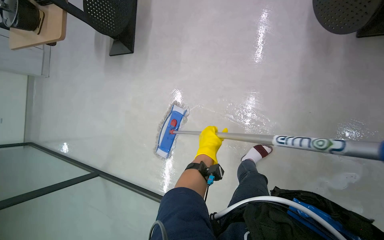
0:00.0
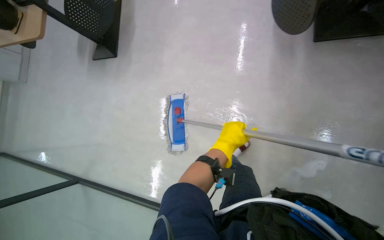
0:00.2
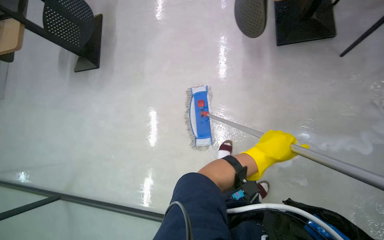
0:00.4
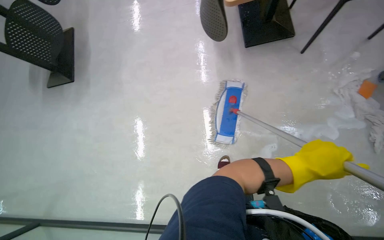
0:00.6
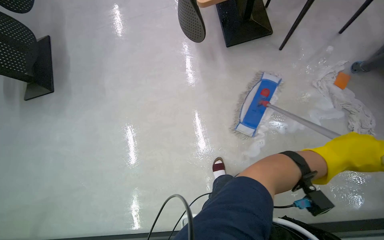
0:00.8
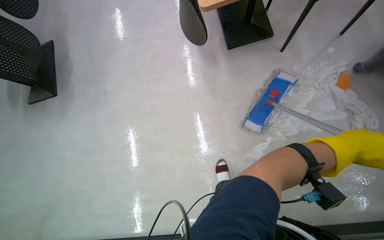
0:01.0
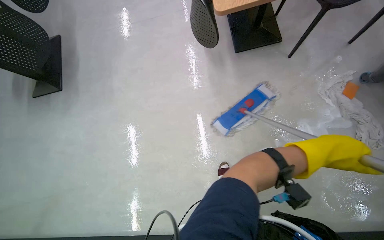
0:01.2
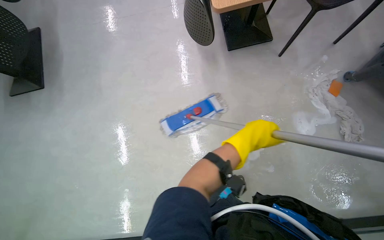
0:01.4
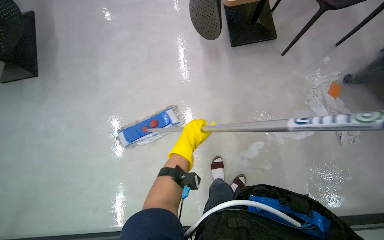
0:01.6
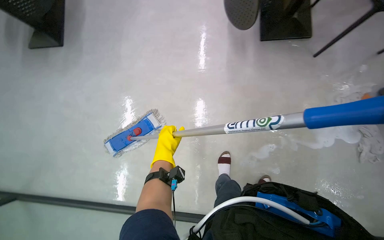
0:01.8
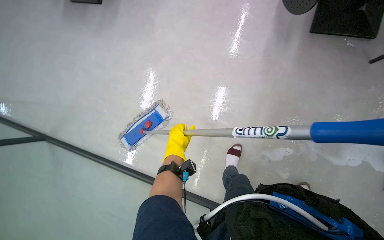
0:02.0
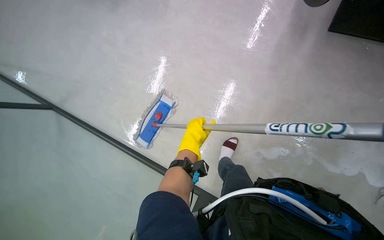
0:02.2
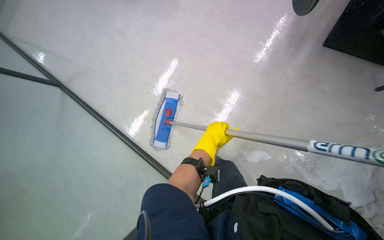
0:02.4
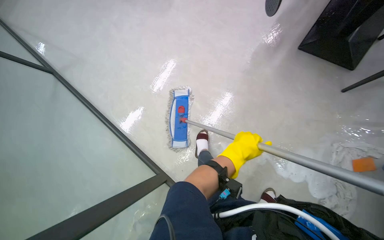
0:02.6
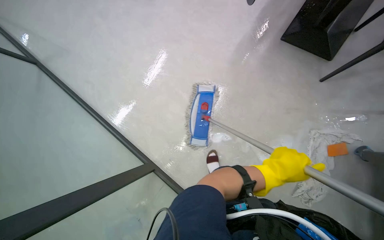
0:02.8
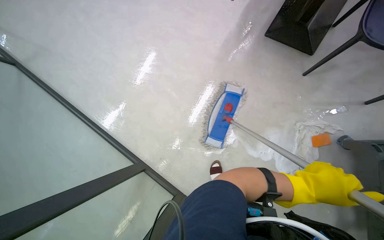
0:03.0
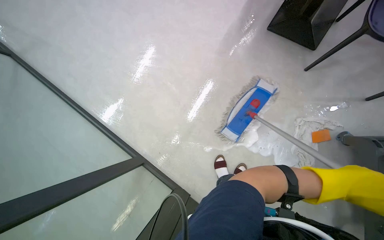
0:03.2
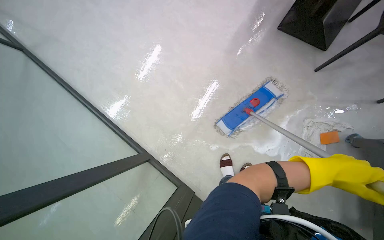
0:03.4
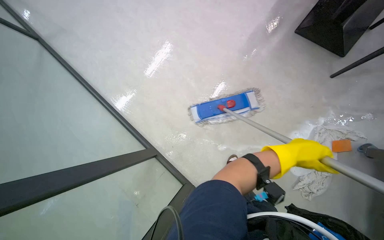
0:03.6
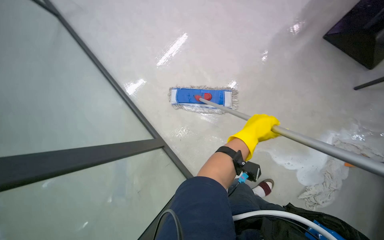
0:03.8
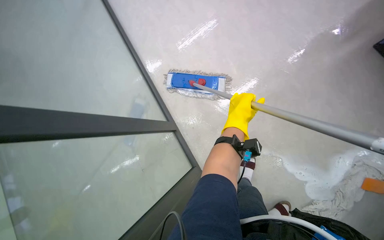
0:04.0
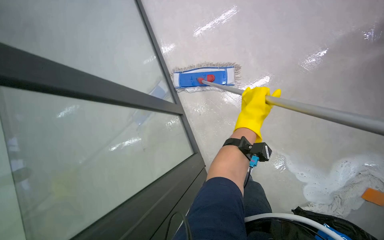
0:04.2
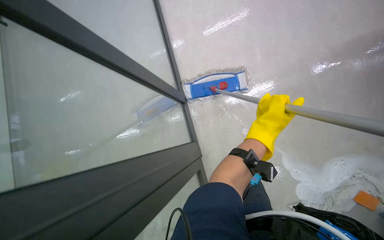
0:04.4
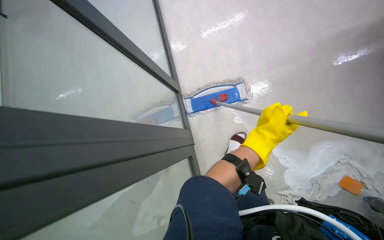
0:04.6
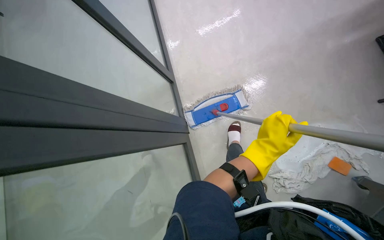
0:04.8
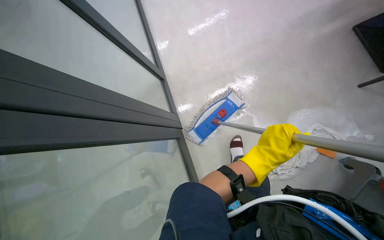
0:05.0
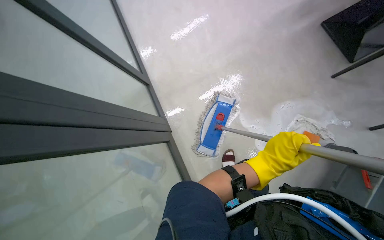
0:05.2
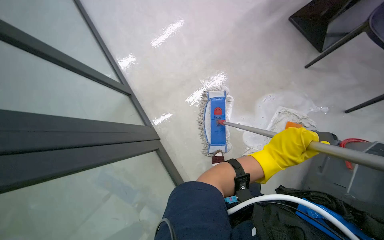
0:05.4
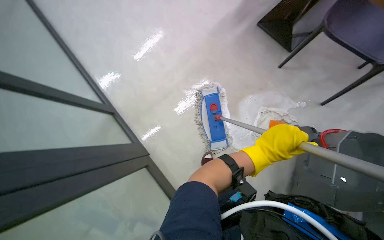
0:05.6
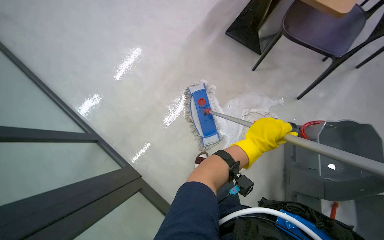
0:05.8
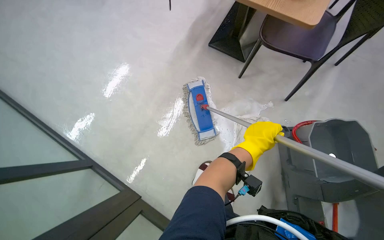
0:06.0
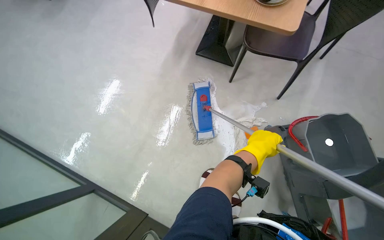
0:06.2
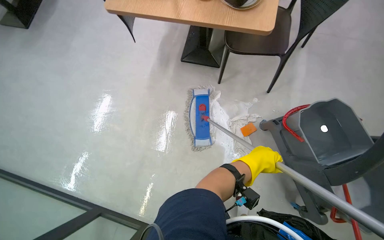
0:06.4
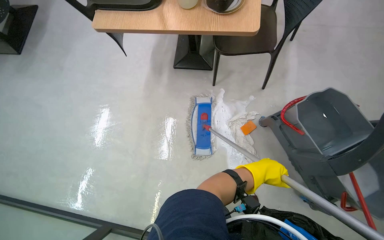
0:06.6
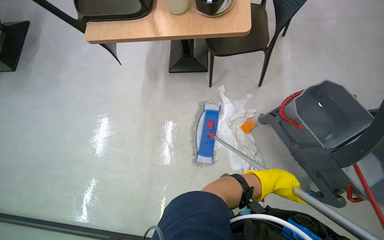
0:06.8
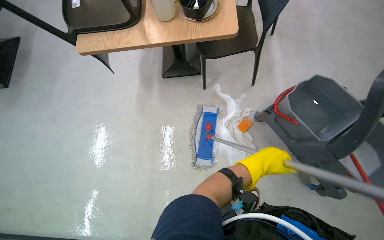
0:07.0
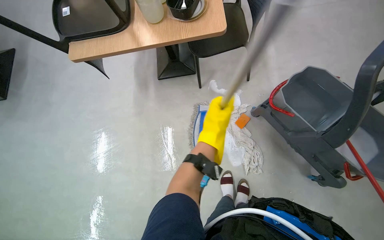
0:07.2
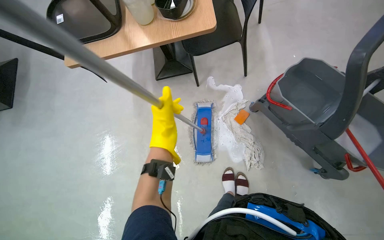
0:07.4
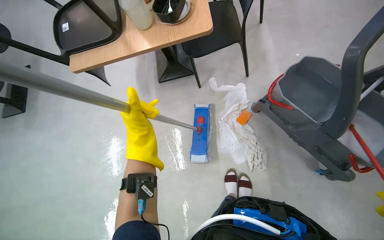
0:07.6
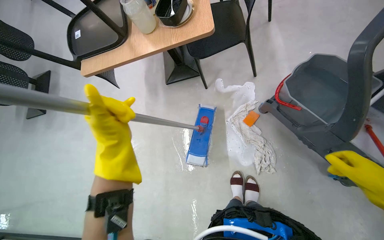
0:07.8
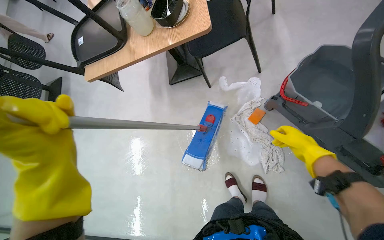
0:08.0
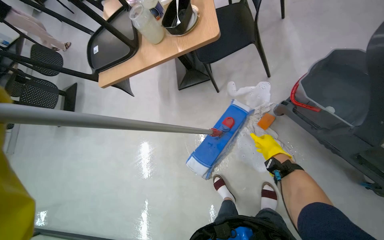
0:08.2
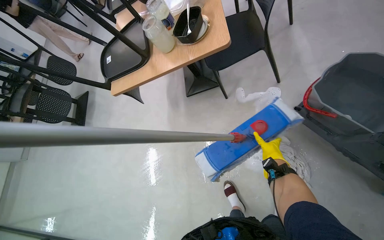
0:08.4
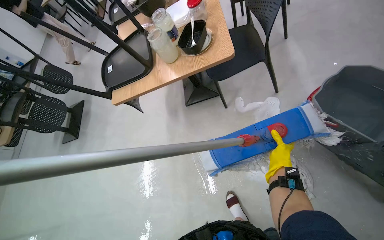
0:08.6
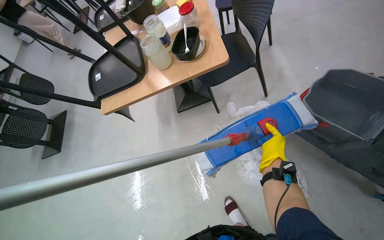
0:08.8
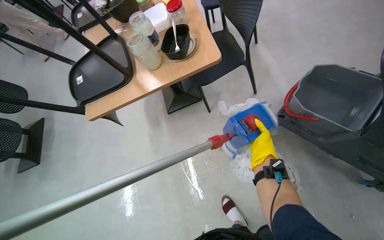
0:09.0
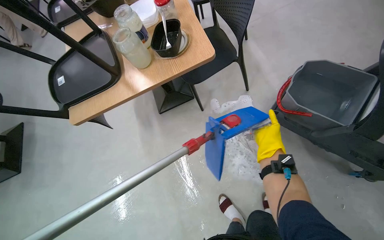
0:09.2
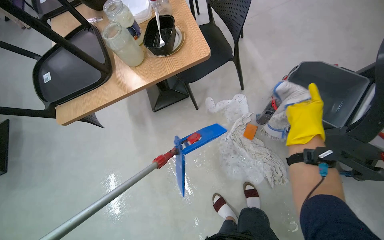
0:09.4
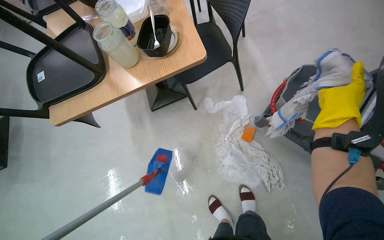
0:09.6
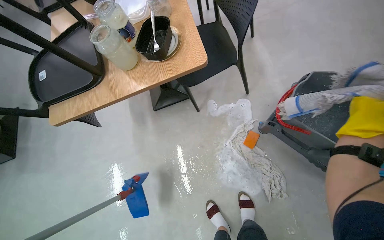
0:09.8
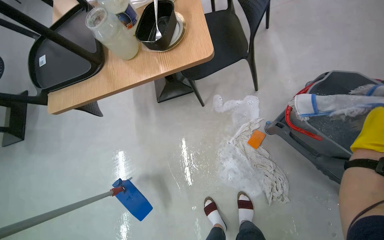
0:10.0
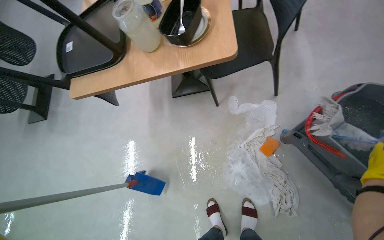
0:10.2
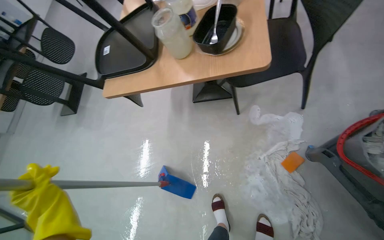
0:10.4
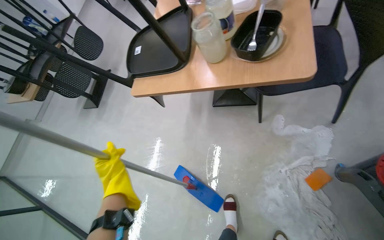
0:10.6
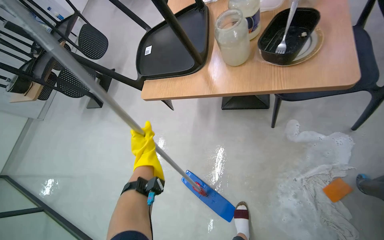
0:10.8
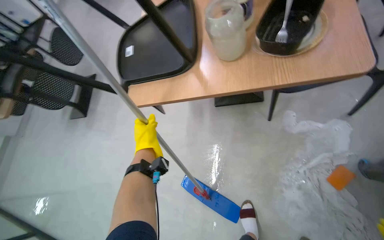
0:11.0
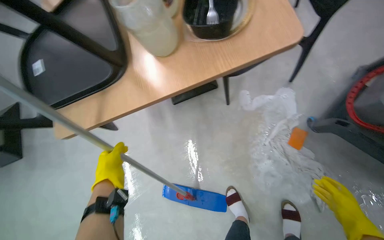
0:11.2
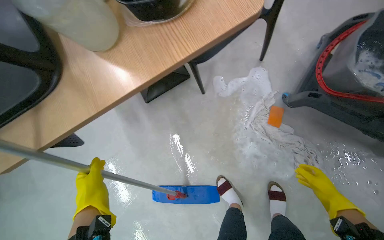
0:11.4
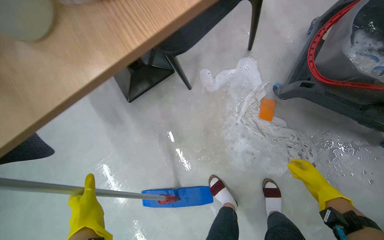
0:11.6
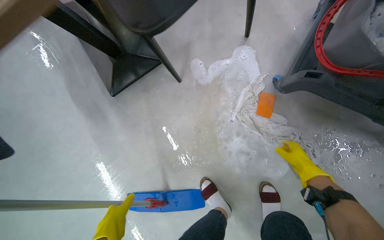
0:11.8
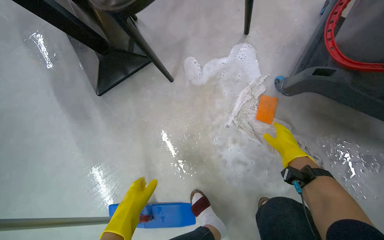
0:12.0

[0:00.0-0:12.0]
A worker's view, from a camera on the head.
Job: mopping floor.
The whole recording: Mopping the floor. The worker mops the floor, wringing out the mop head into the bucket and over the floor.
0:04.4 to 0:06.0: The wearer's head swings approximately 60 degrees to the right. The view tips upward by roughly 15 degrees.
0:06.0 to 0:07.6: The scene turns approximately 40 degrees counterclockwise in the picture.
0:10.4 to 0:12.0: The camera travels approximately 50 cm. The wearer's head swings some 35 degrees to the right.

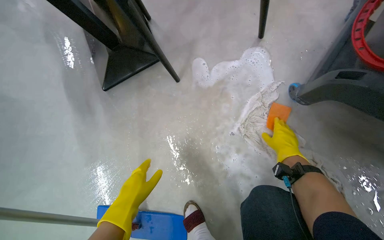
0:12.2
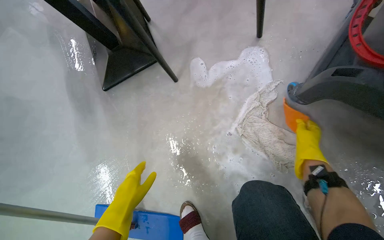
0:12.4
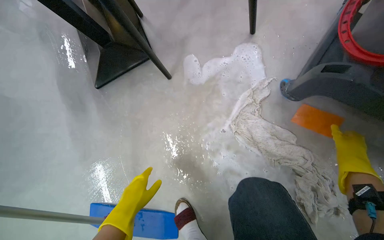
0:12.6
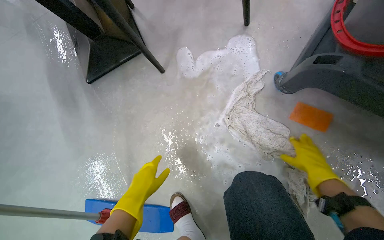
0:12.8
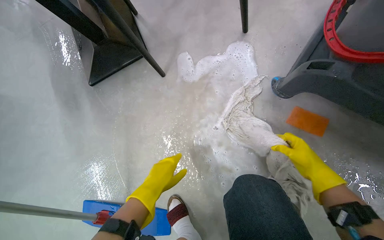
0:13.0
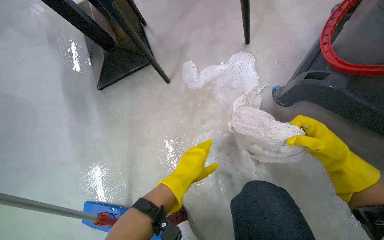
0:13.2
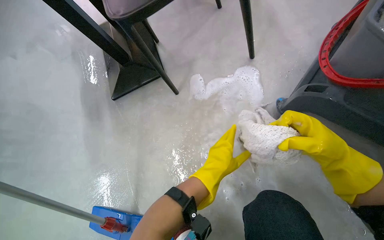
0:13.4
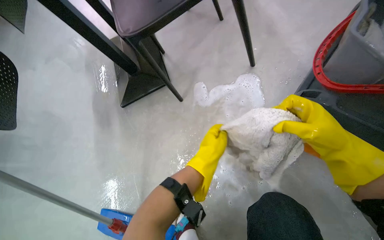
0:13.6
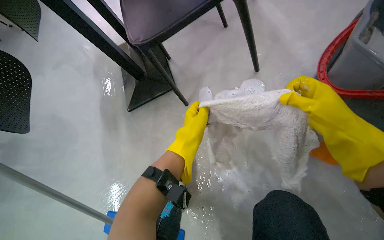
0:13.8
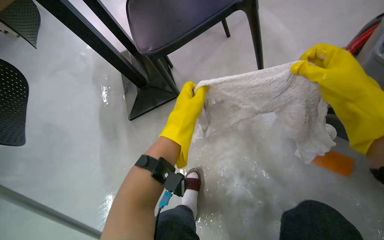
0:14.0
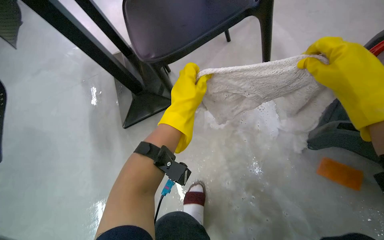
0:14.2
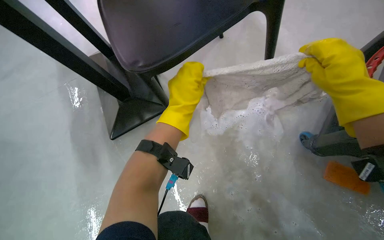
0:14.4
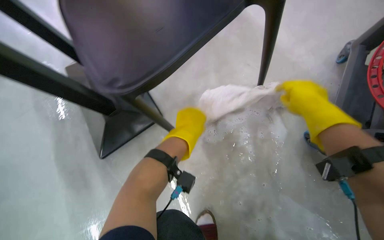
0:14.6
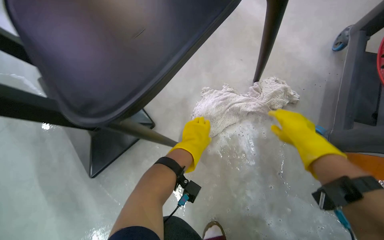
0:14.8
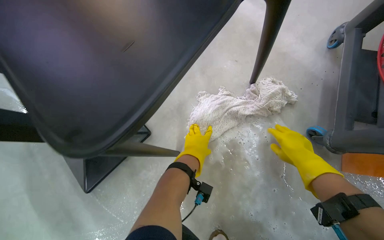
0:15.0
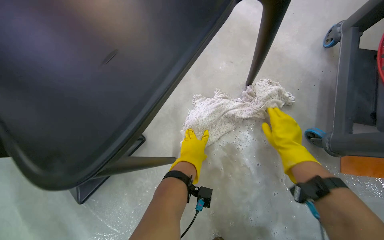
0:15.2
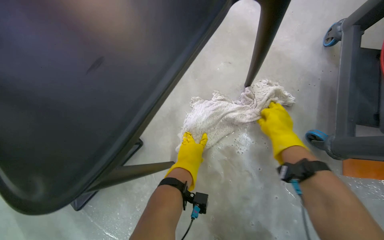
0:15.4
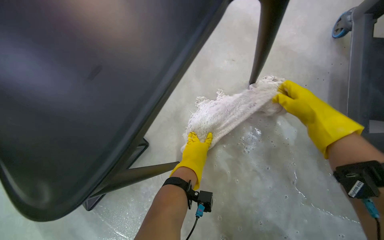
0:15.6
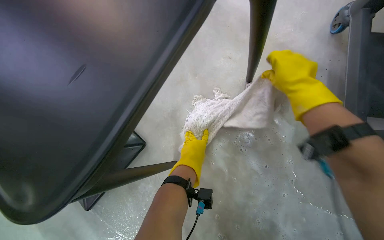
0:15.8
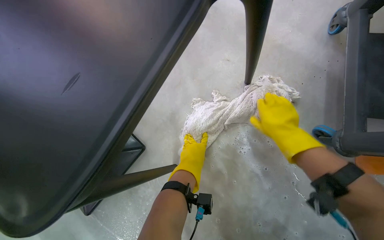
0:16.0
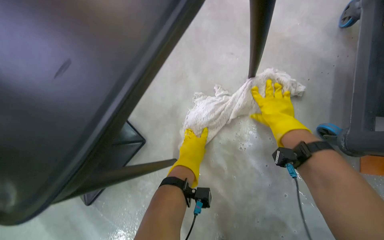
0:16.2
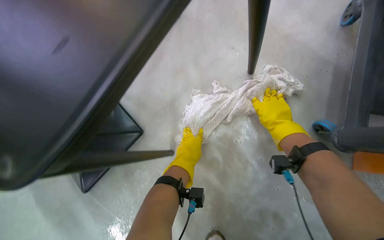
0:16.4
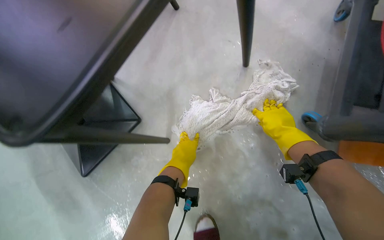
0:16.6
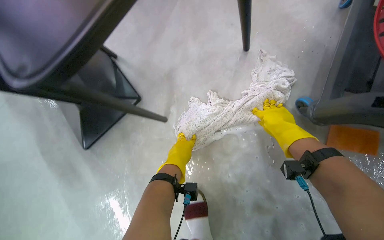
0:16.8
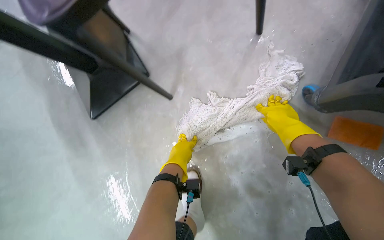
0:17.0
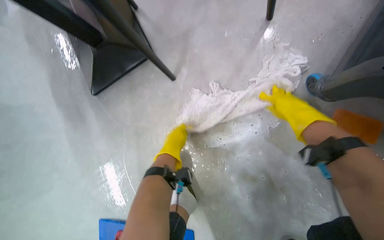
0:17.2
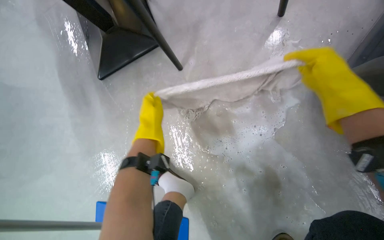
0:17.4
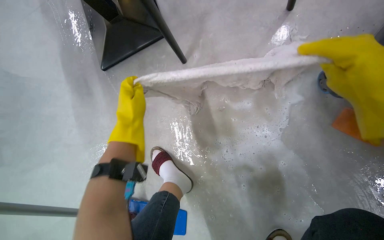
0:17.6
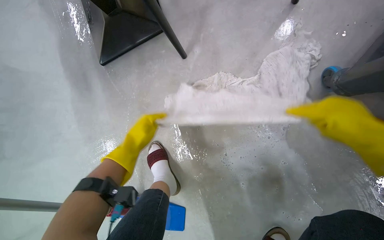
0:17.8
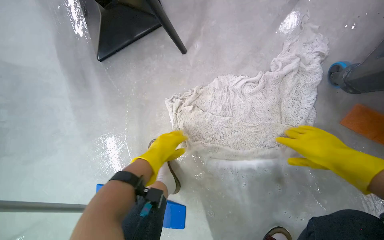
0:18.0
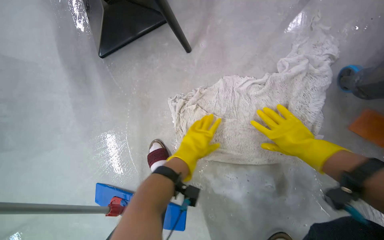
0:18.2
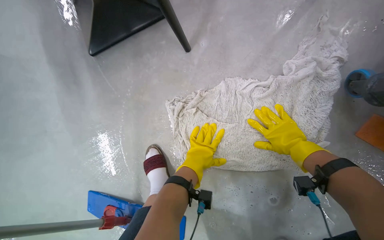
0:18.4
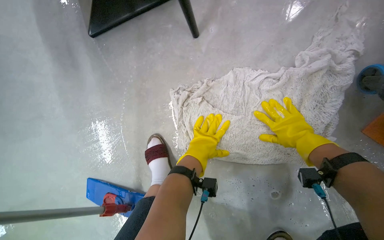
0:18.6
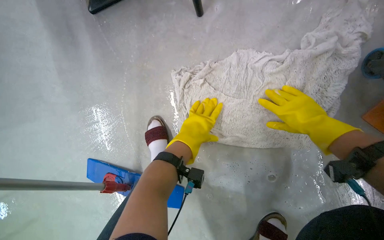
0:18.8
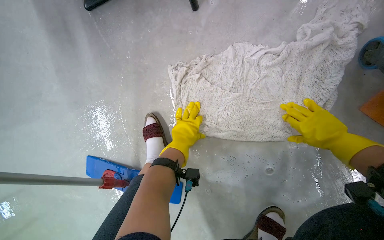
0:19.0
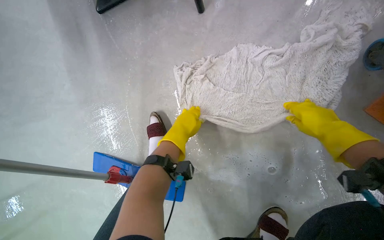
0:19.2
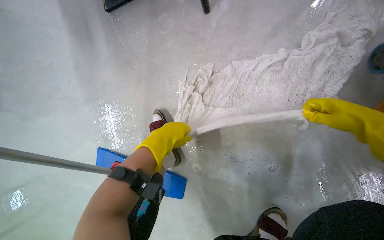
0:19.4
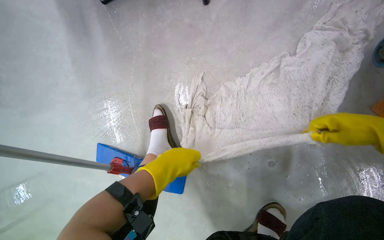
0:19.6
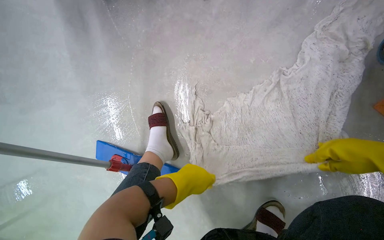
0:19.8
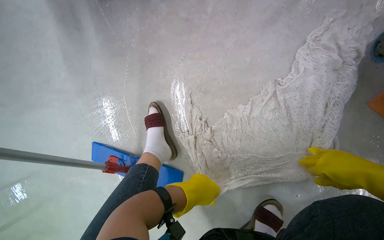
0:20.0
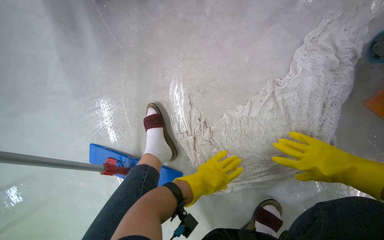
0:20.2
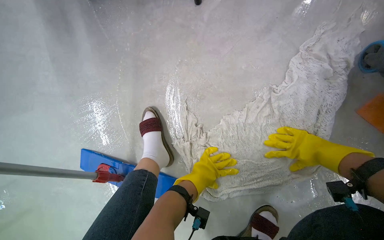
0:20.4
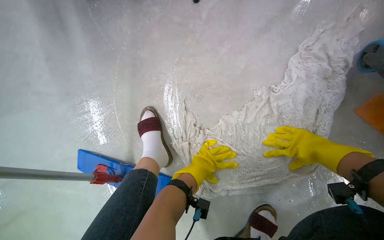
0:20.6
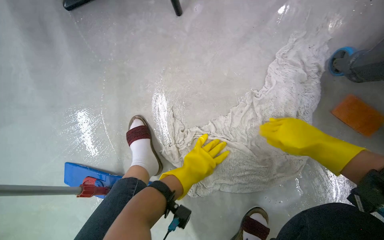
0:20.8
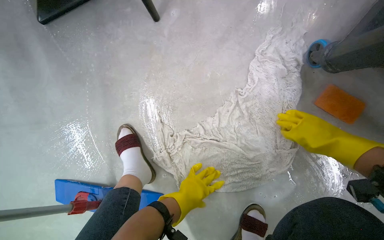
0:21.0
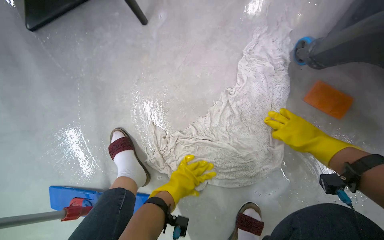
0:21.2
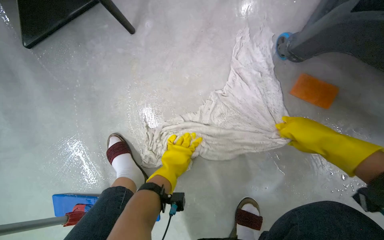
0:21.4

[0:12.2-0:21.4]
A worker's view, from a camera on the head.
Job: mopping floor.
The whole recording: Mopping the floor. The worker mops the floor, wringing out the mop head into the bucket and over the floor.
0:12.2 to 0:13.8: The right hand moves nearer and farther over approximately 15 cm, changing direction 2 times; the left hand moves to the right and up the picture, about 25 cm.
0:13.8 to 0:15.2: The wearer looks some 30 degrees further to the right. The hands both shift farther from the camera by some 30 cm.
0:16.8 to 0:18.4: The left hand travels to the left and back again, roughly 15 cm each way.
